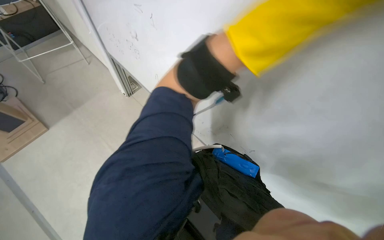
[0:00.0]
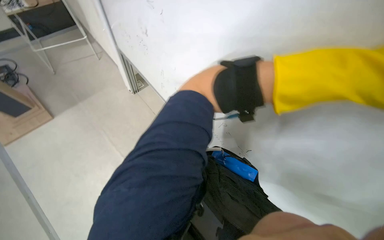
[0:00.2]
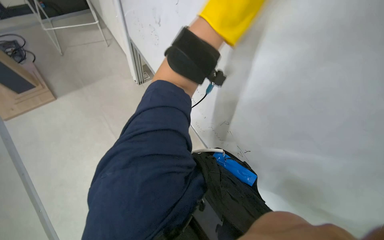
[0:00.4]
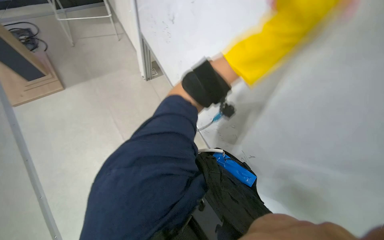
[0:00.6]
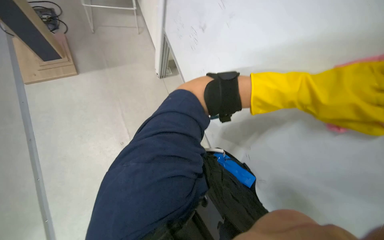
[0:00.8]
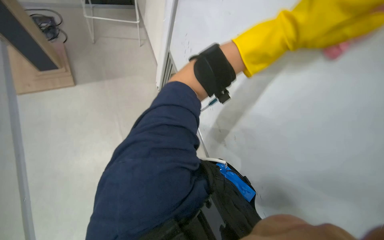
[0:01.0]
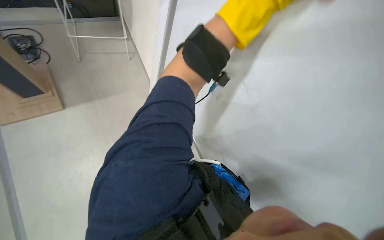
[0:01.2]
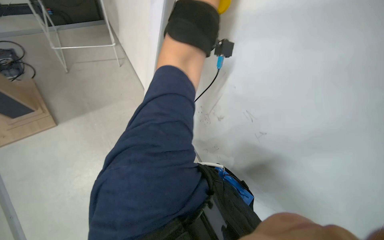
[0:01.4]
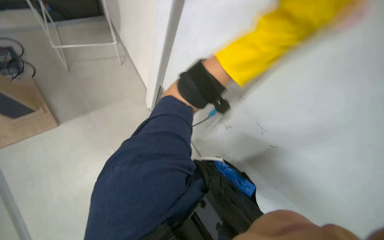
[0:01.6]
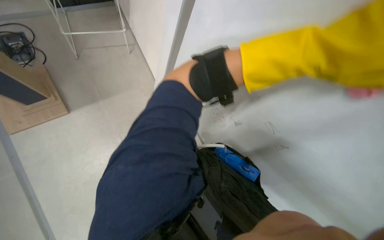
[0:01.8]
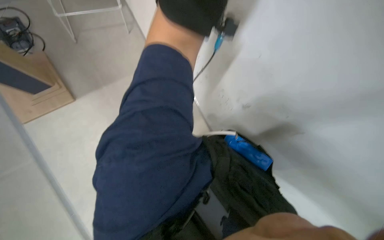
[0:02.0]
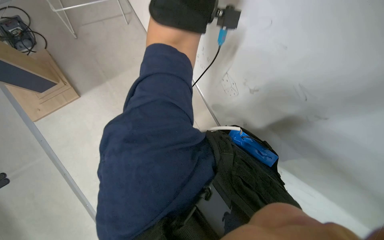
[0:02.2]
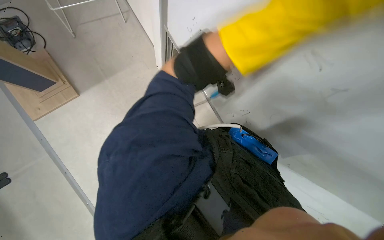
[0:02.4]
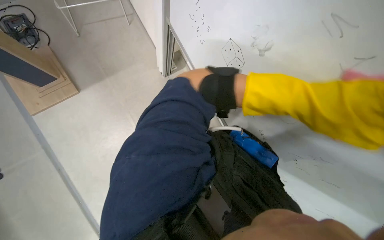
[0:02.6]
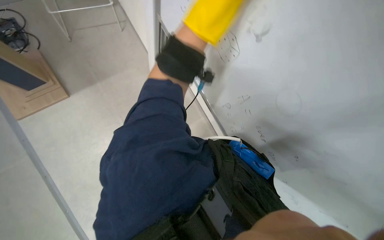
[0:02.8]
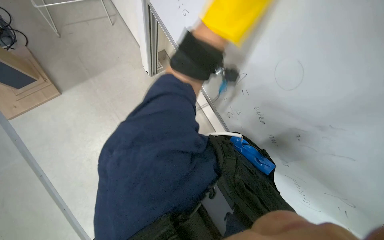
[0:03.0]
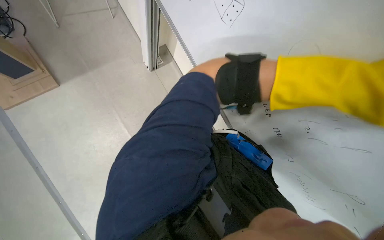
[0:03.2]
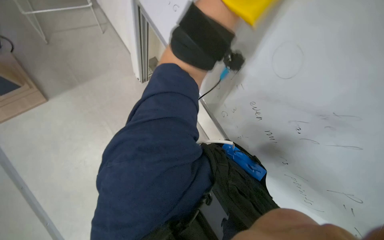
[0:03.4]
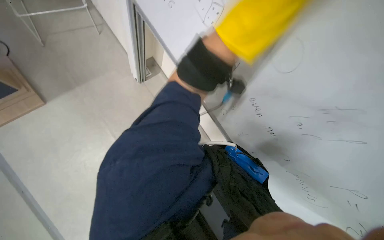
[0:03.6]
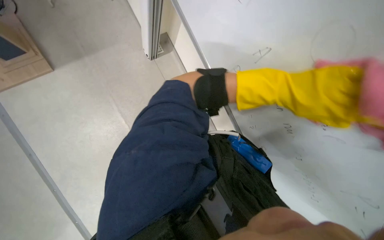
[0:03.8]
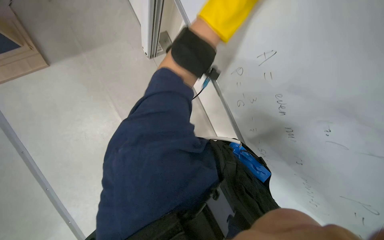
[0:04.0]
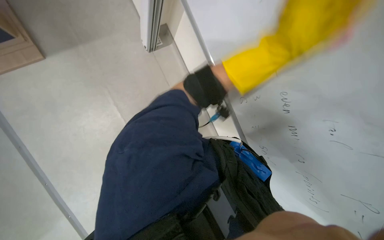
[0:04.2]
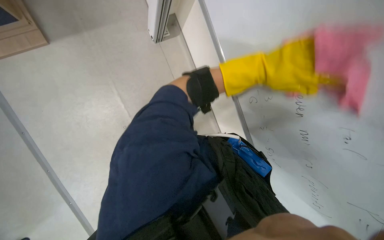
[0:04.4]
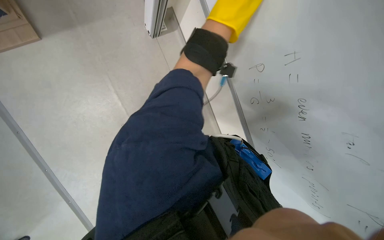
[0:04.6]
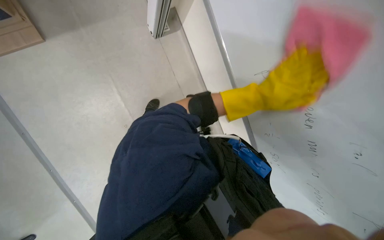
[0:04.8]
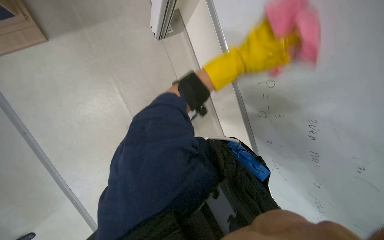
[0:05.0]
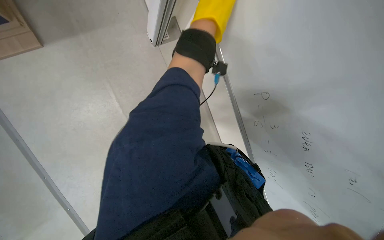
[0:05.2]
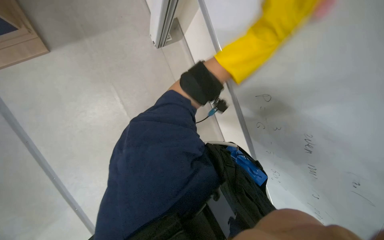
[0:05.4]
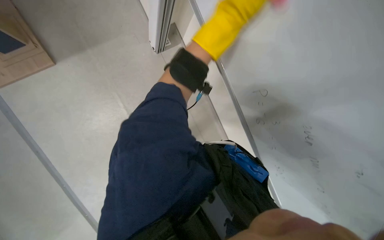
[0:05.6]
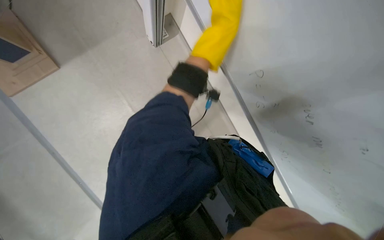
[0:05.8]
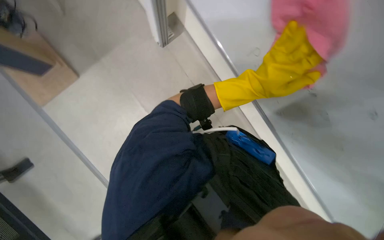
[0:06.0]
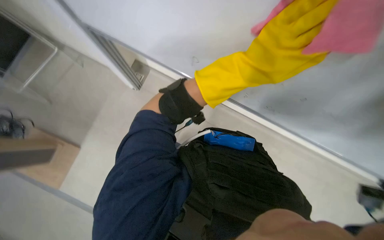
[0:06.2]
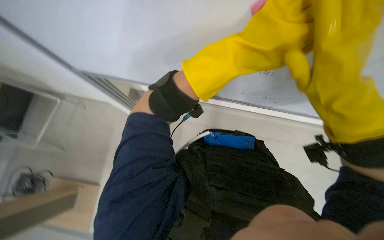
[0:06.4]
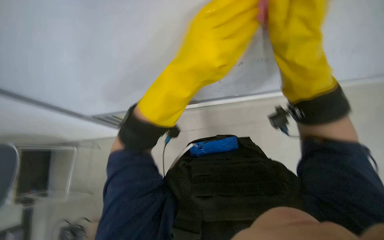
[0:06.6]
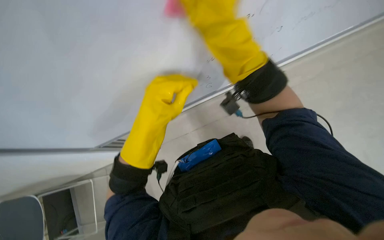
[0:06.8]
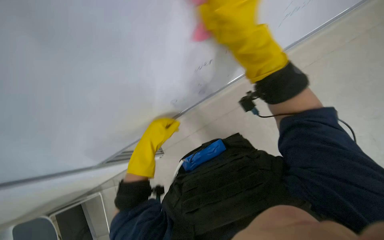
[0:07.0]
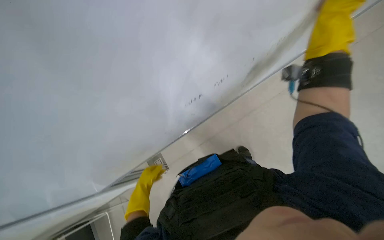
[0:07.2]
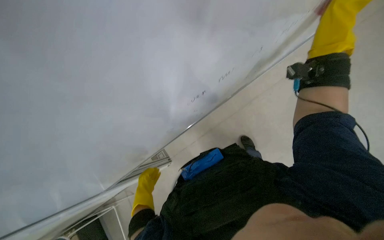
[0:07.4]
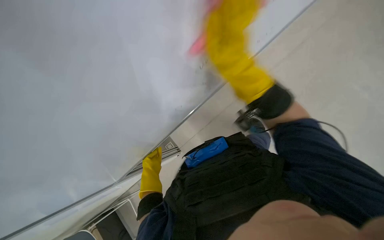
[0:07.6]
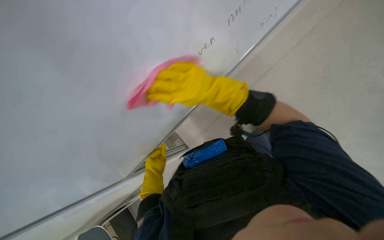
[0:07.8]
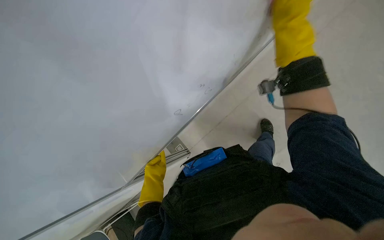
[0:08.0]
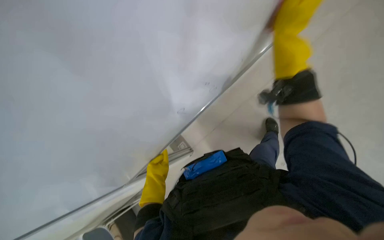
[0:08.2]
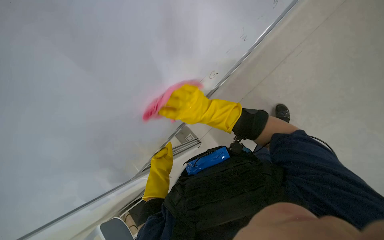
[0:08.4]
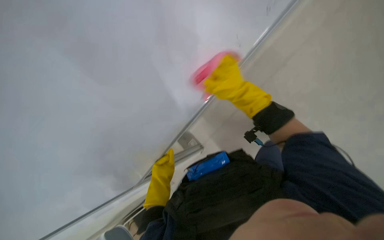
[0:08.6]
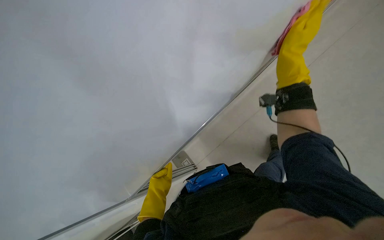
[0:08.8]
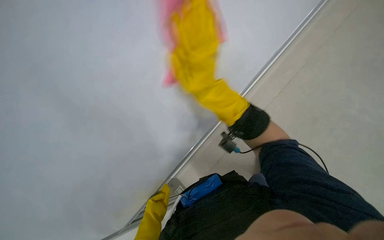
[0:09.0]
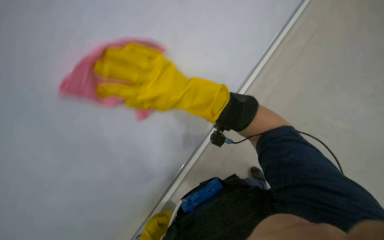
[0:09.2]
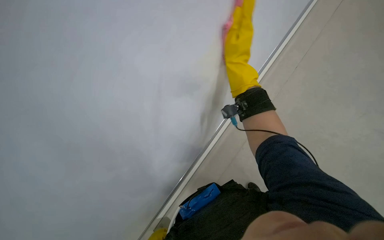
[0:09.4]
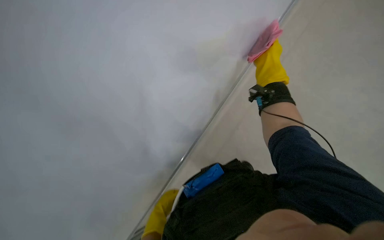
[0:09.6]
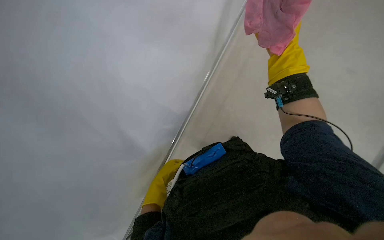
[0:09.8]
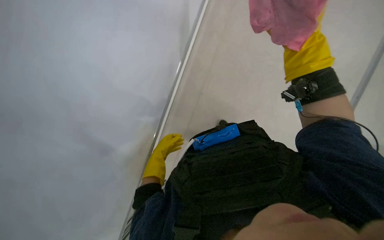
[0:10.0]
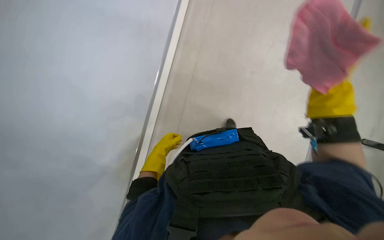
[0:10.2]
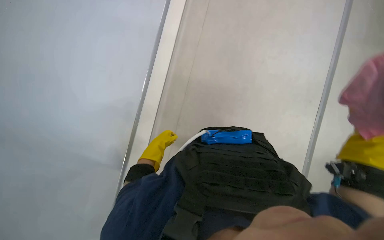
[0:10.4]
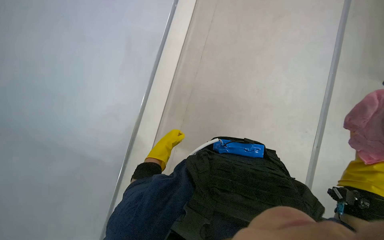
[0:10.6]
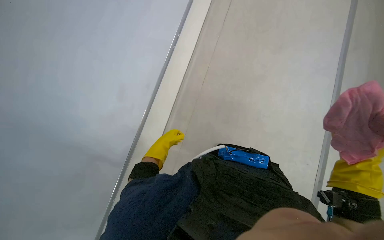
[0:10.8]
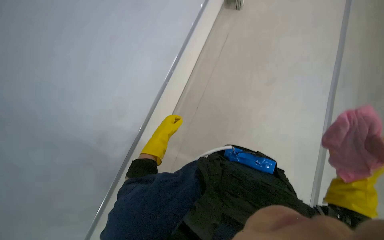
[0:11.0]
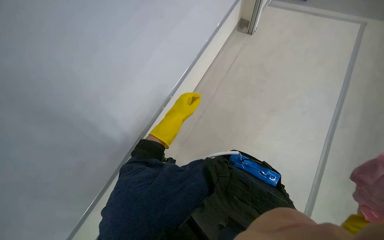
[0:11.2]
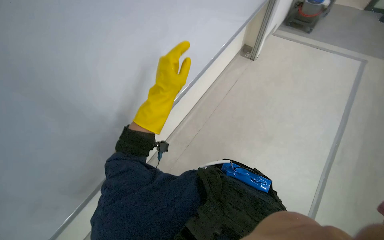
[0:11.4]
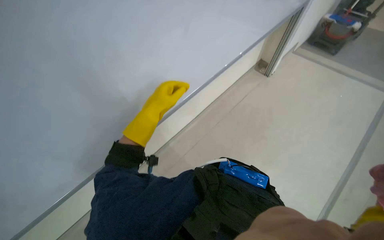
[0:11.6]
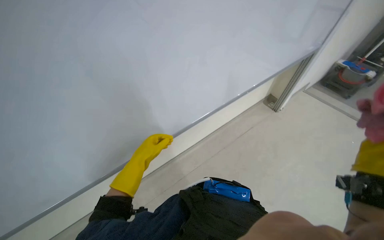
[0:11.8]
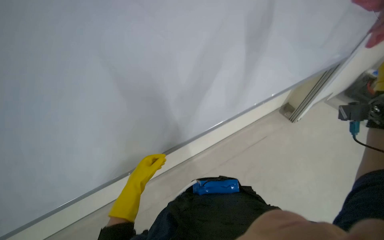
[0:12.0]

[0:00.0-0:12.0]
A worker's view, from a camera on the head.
Job: wiping surfaces.
The whole recording: Cleaning whiteboard. The worker cleans the whiteboard with a pink cloth.
0:07.6 to 0:09.0: The view tips upward by about 20 degrees. The right hand goes left and right, some 25 cm each way, reversing 2 times; the left hand heads nearer to the camera, covering roughly 10 cm.
0:09.0 to 0:10.4: Everything in view rotates approximately 35 degrees clockwise.

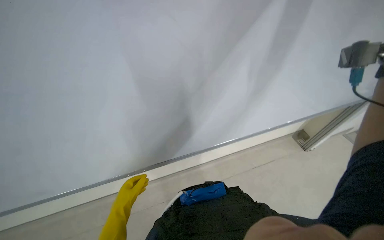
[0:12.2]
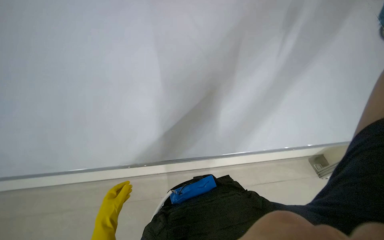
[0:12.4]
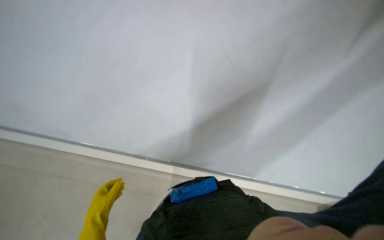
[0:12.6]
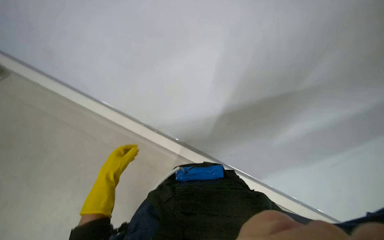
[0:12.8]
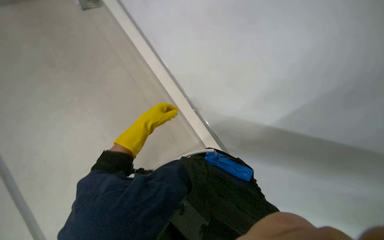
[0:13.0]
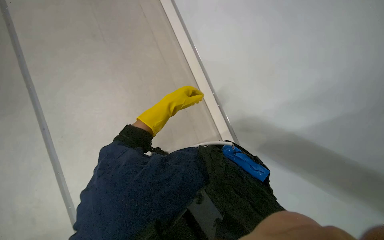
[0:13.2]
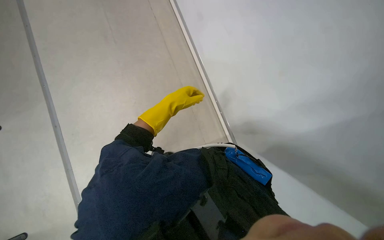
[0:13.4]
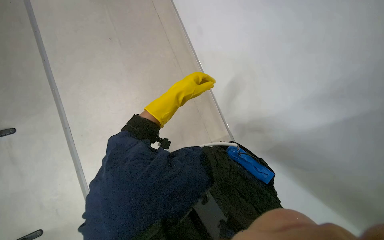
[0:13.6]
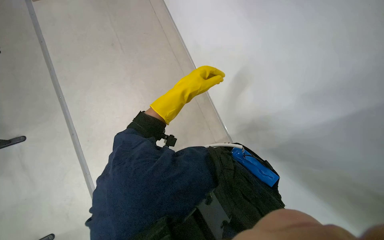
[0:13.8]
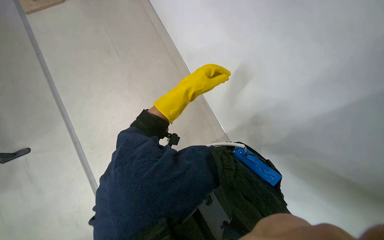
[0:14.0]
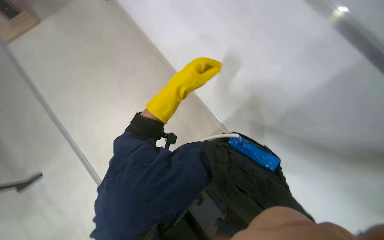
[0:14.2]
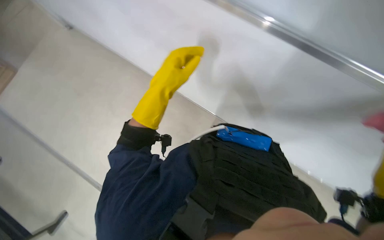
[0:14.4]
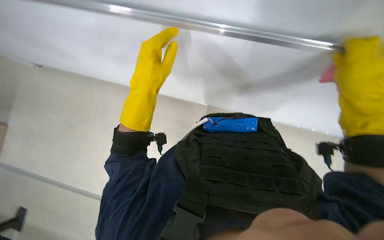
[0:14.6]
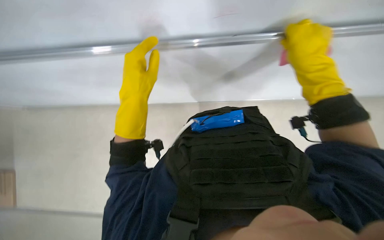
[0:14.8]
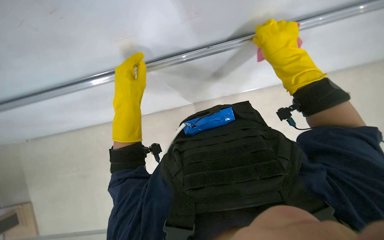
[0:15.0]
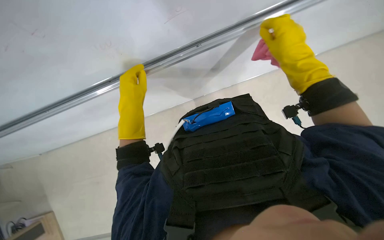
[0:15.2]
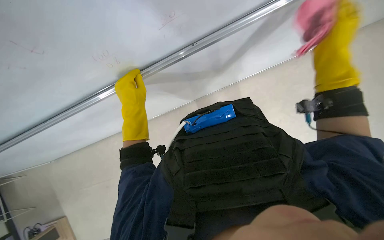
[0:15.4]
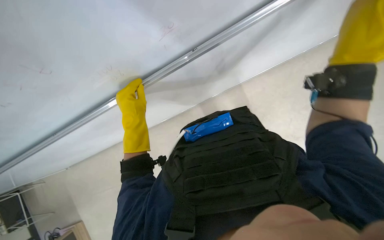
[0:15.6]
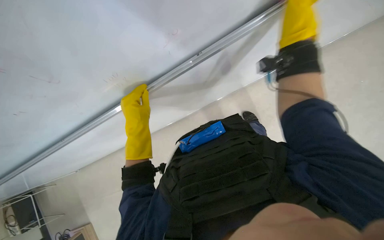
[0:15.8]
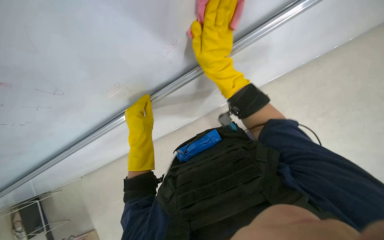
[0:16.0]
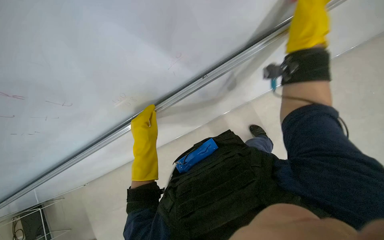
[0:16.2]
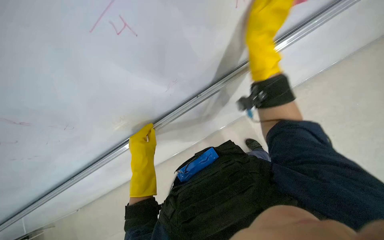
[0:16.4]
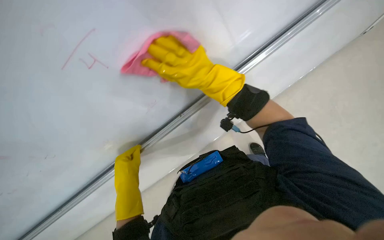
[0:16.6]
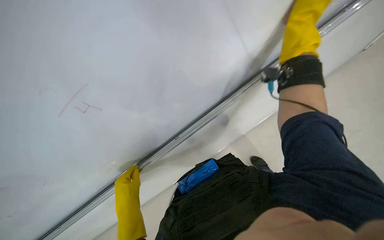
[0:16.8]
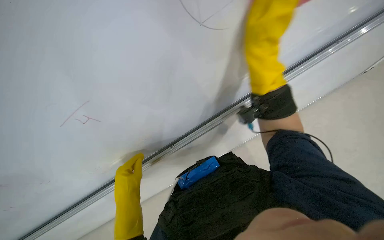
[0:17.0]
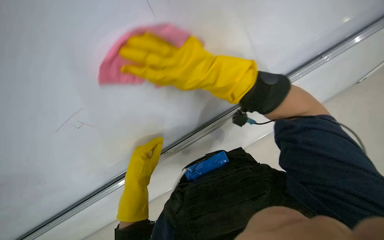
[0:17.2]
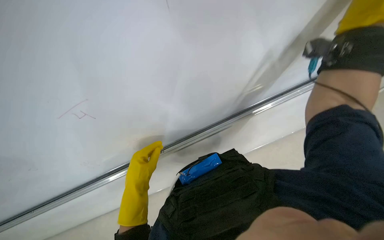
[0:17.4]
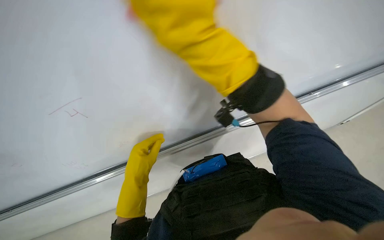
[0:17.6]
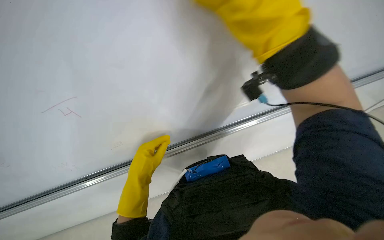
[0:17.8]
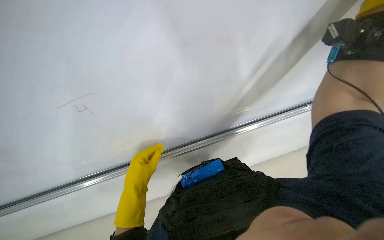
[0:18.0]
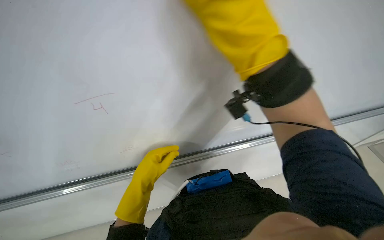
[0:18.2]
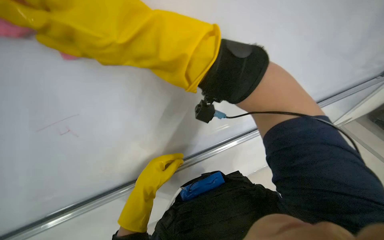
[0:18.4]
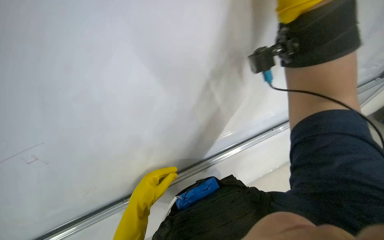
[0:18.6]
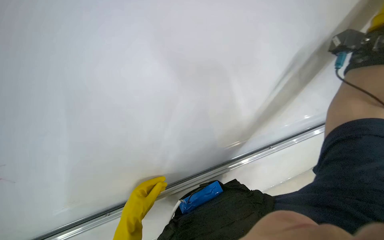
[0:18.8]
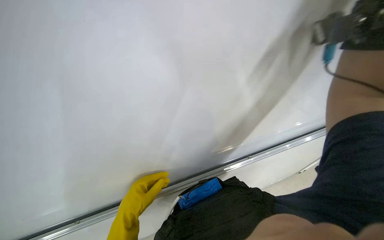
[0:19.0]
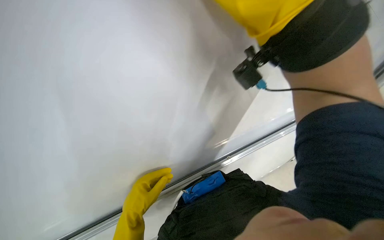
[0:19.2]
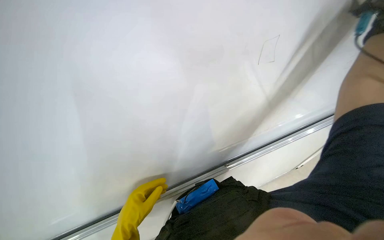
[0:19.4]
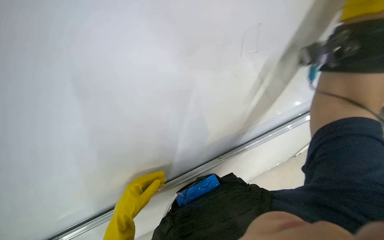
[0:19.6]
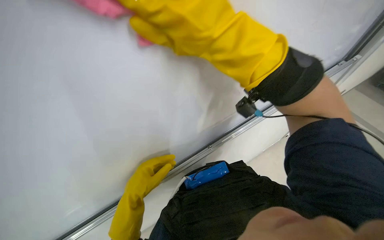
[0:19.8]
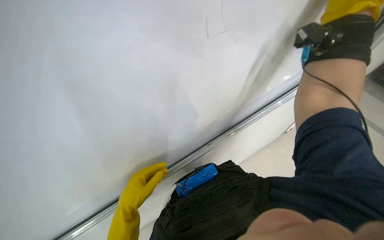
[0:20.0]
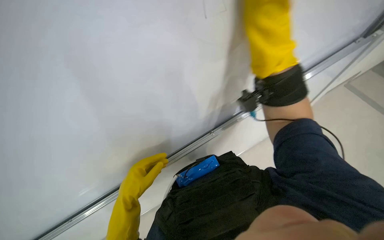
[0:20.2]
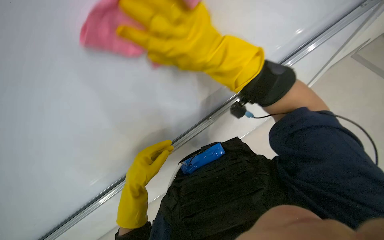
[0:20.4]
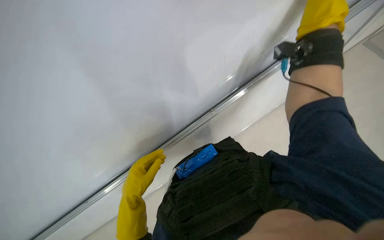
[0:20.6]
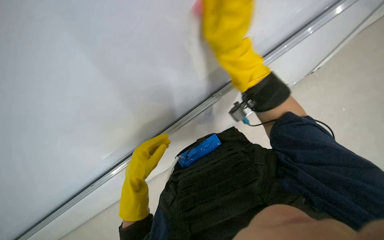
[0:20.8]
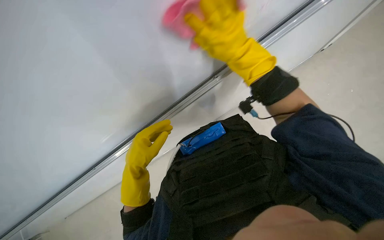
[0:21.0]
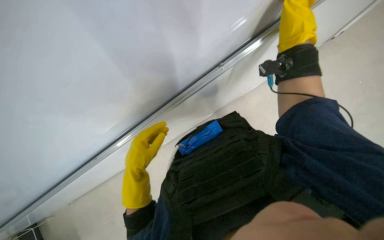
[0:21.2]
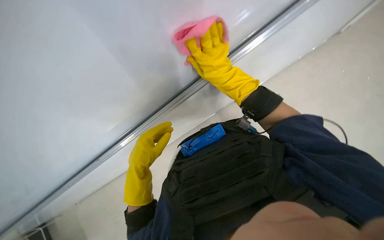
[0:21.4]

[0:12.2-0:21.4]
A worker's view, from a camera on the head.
Job: wiping surfaces.
The whole recording: Cleaning whiteboard. The worker cleans the whiteboard with a pink cloth.
0:12.2 to 0:13.8: The head rotates about 60 degrees to the left. The wearer looks some 20 degrees further downward.
0:13.8 to 0:15.2: Everything in view rotates approximately 40 degrees counterclockwise.
0:15.2 to 0:16.8: The camera pitches upward, by about 15 degrees. The left hand is displaced down the picture by roughly 15 cm.
0:16.8 to 0:18.4: The view tips upward by roughly 25 degrees. The right hand moves nearer to the camera and to the left, about 25 cm.
